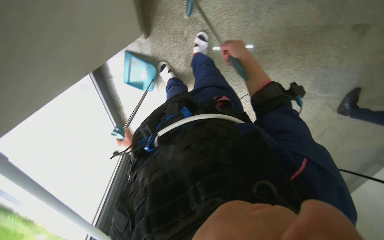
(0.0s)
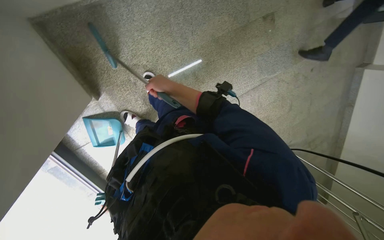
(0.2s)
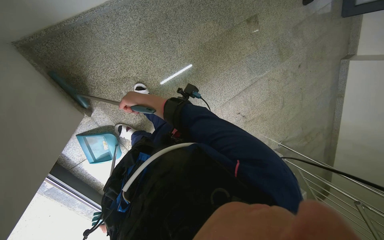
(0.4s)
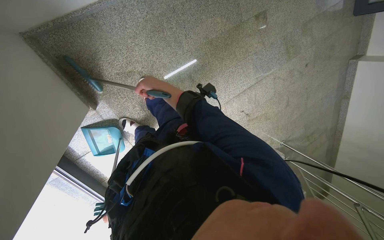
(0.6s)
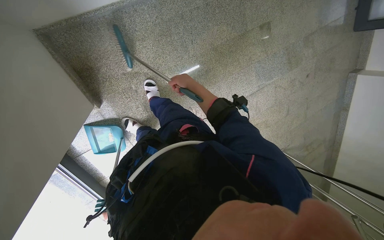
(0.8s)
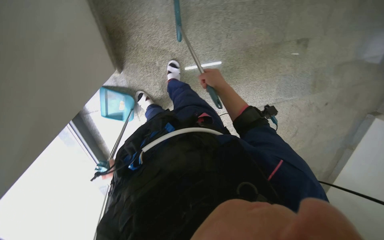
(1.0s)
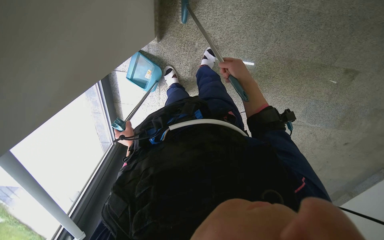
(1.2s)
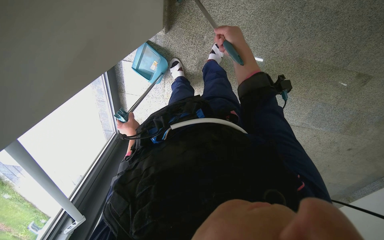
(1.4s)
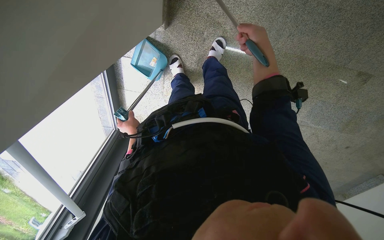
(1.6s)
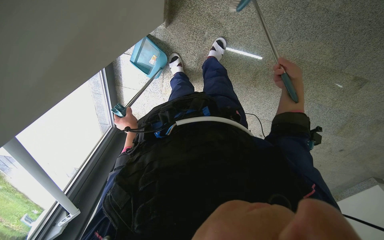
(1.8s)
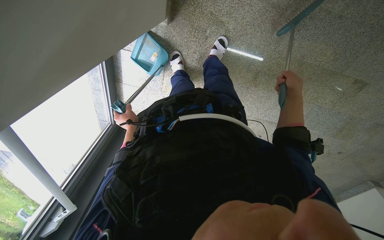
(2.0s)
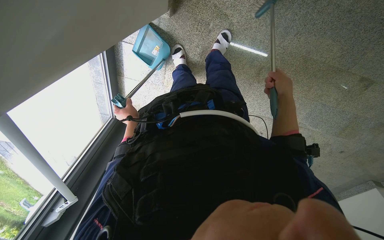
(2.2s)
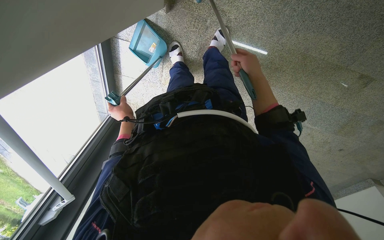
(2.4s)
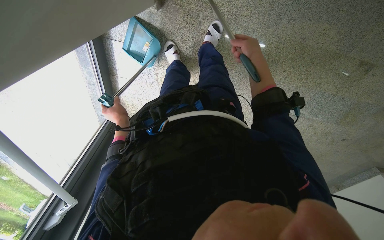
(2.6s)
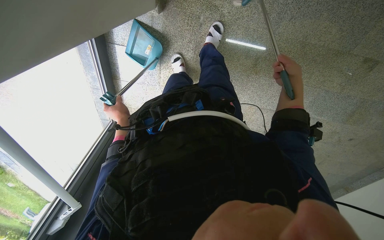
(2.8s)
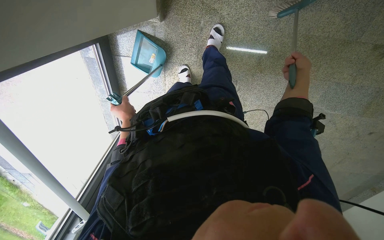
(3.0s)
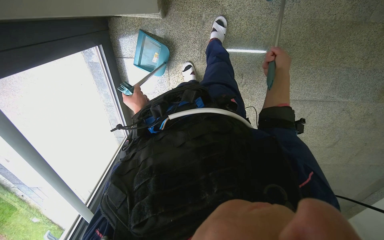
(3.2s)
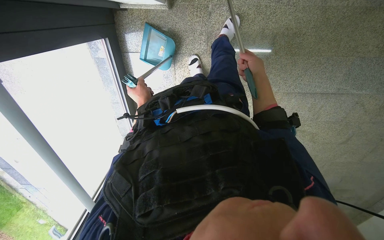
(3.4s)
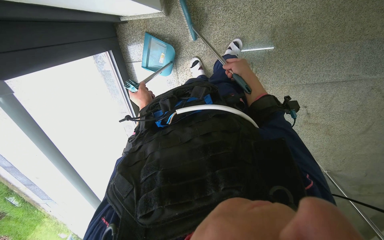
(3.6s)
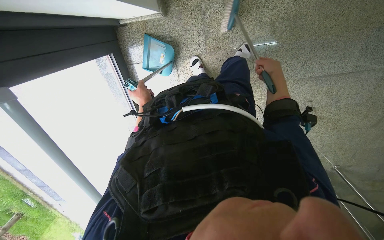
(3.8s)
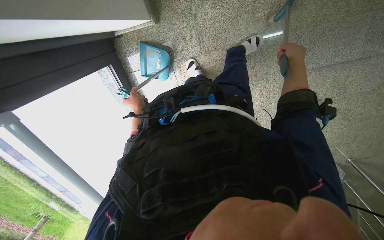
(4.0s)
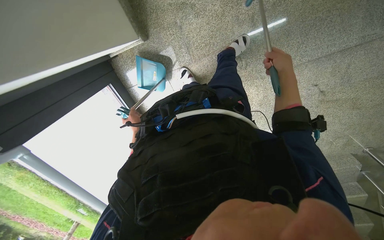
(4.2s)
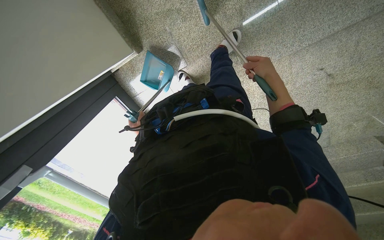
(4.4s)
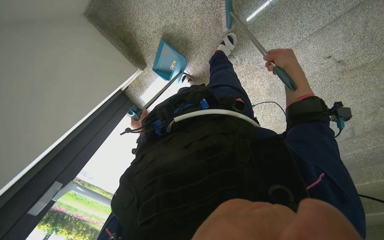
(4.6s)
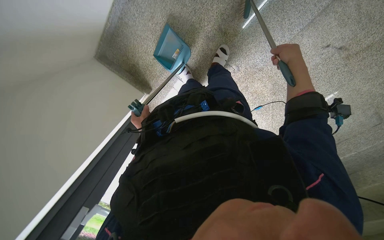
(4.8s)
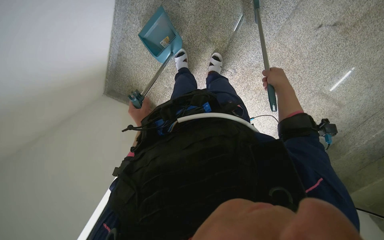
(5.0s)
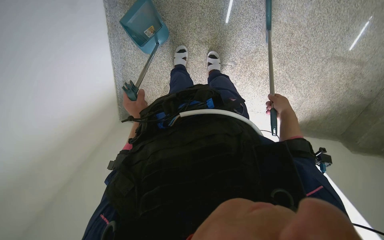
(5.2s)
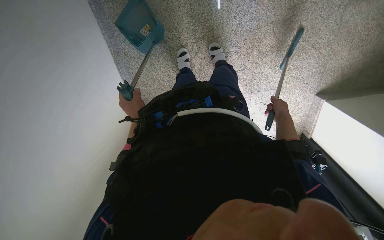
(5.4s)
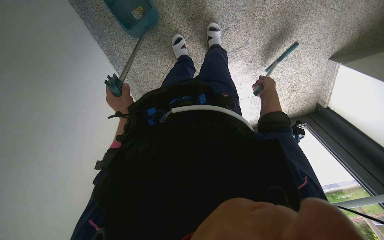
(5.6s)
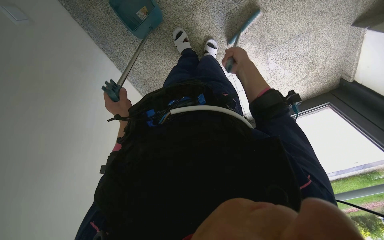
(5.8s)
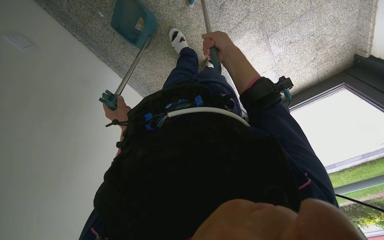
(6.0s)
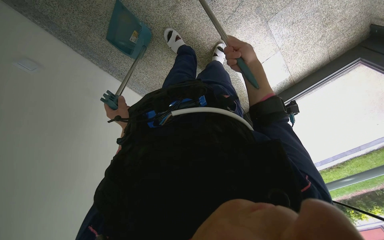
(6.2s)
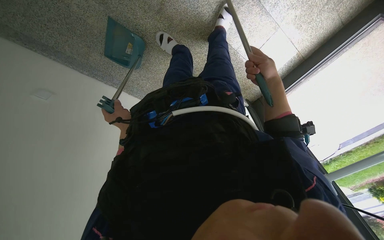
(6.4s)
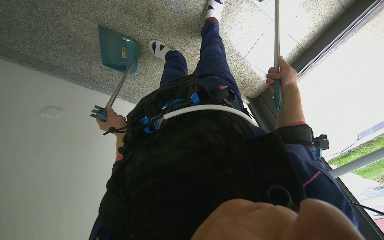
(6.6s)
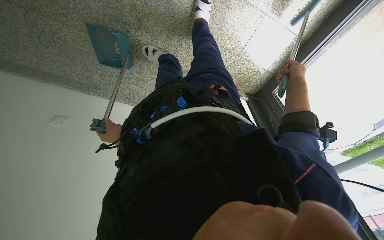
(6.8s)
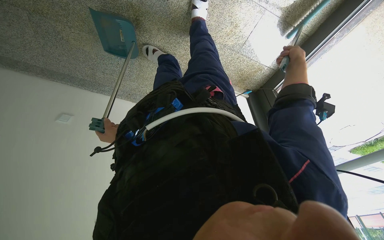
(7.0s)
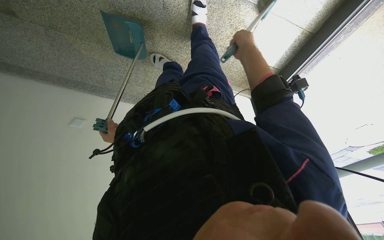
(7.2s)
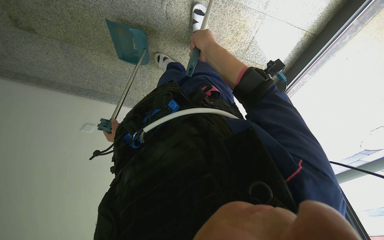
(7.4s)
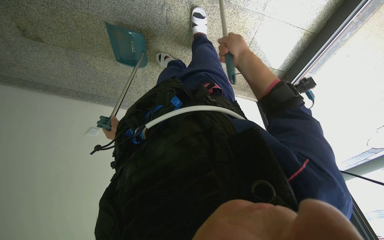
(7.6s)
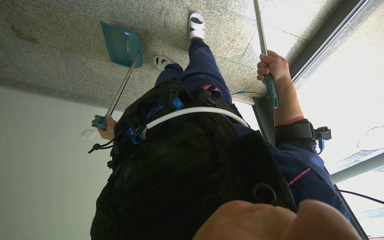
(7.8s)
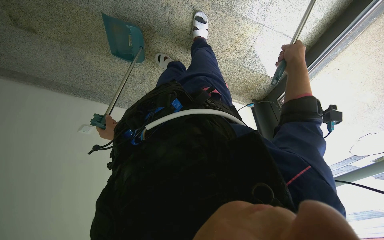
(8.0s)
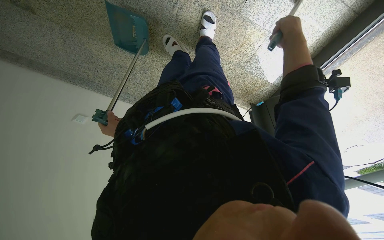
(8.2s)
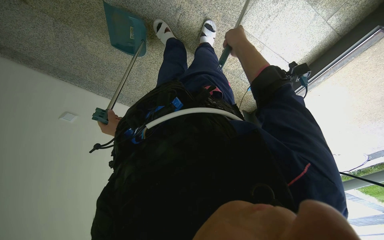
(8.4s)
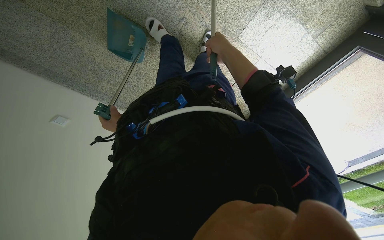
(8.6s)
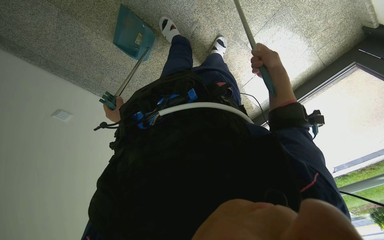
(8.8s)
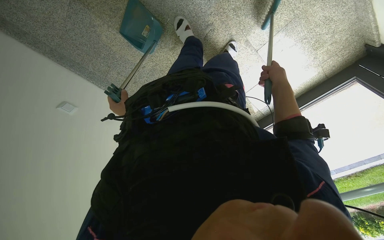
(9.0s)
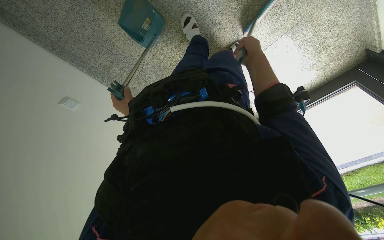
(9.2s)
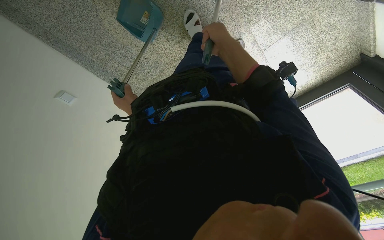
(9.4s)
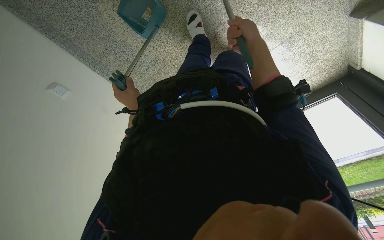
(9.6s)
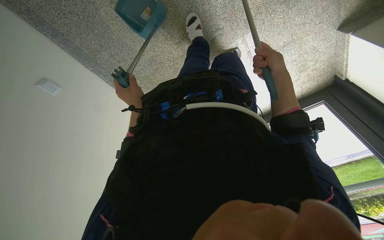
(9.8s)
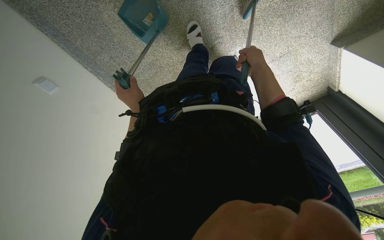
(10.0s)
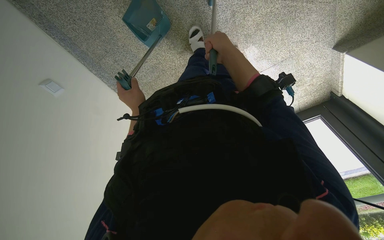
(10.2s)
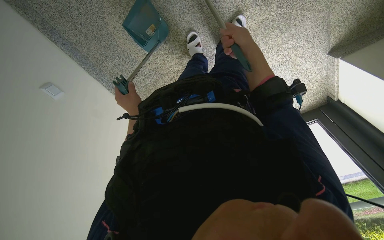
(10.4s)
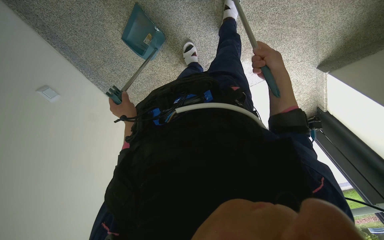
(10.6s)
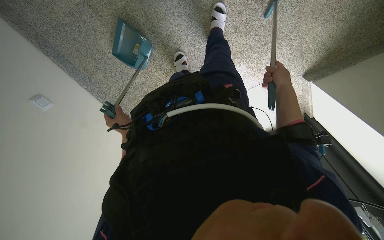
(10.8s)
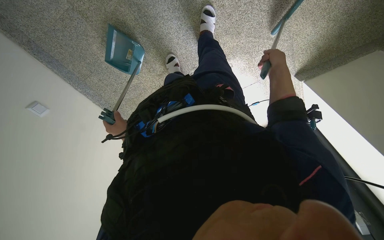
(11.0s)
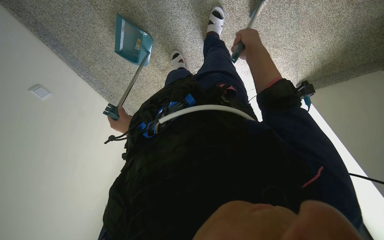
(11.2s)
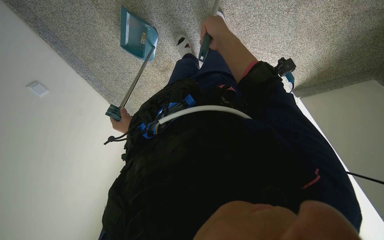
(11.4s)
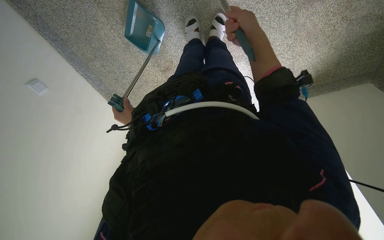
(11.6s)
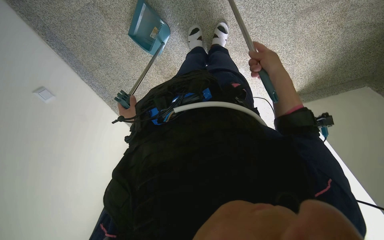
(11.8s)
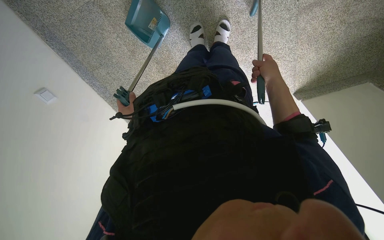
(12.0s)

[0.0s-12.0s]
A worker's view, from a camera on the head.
Job: sweeping floor.
The whole recording: Sweeping floor with dustpan and brush. The worker sweeps the floor using a dustpan and brush.
1.6s to 3.0s: The right hand swings left and right, about 15 cm each way, with 2 reversals.
3.0s to 4.4s: The camera sweeps to the left, by about 25 degrees. The scene rotates counterclockwise by some 30 degrees.
4.4s to 6.0s: The camera is carried roughly 70 cm. The camera sweeps to the left, by about 50 degrees. The camera pitches downward, by roughly 25 degrees. The scene rotates counterclockwise by about 80 degrees.
6.0s to 7.6s: The head travels roughly 60 cm. The camera is aimed some 30 degrees further to the left. The scene rotates counterclockwise by approximately 25 degrees.
7.6s to 9.0s: The camera is carried to the left, about 40 cm. The view pans to the right by about 20 degrees.
9.0s to 10.4s: The right hand swings left and right, approximately 20 cm each way, with 2 reversals.
10.4s to 12.0s: The right hand swings left and right, approximately 20 cm each way, with 2 reversals.

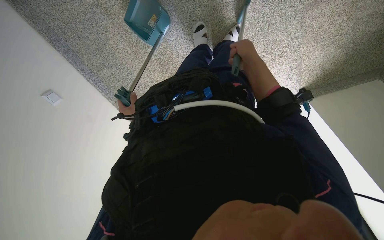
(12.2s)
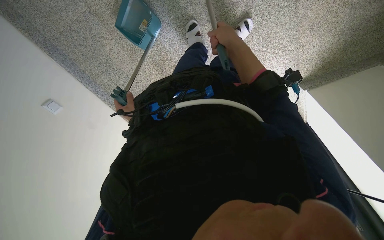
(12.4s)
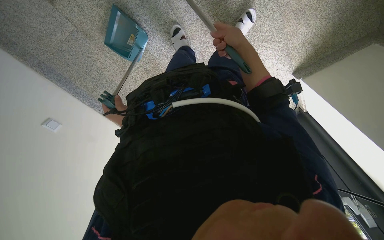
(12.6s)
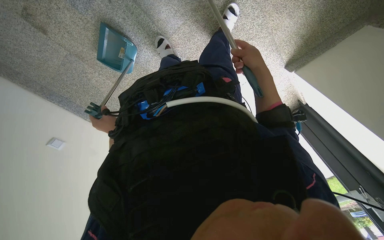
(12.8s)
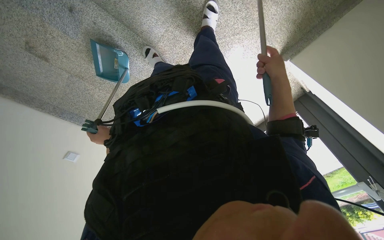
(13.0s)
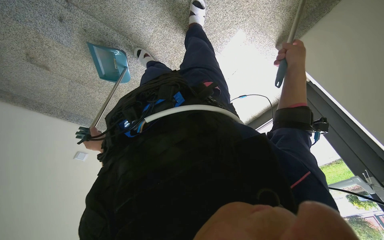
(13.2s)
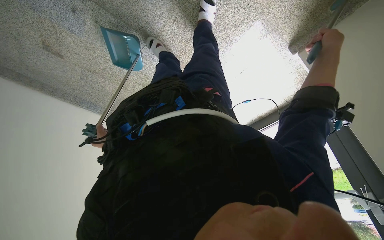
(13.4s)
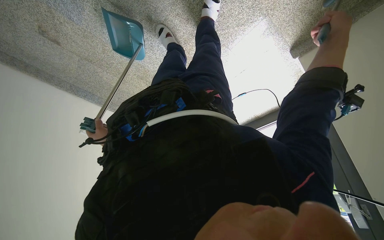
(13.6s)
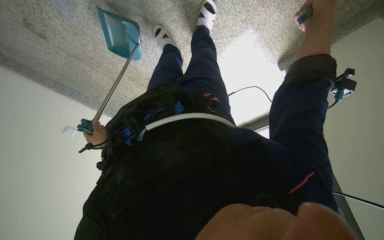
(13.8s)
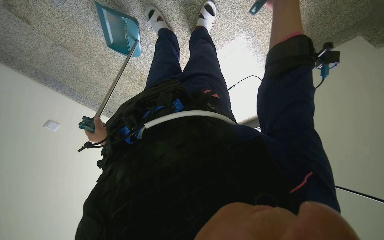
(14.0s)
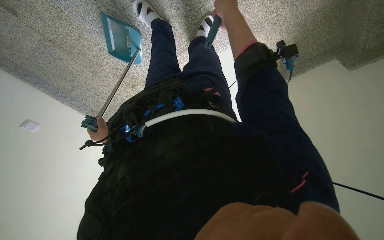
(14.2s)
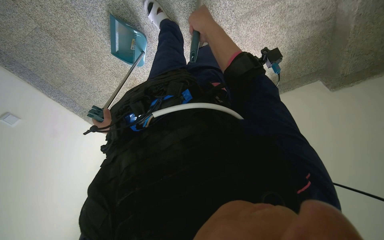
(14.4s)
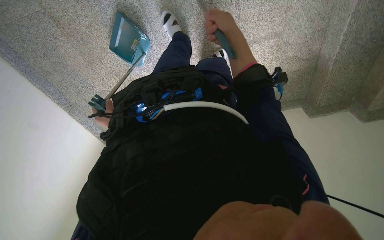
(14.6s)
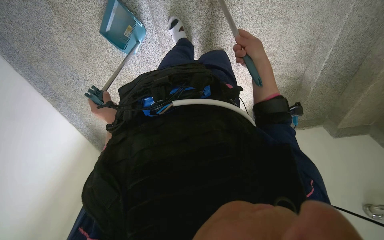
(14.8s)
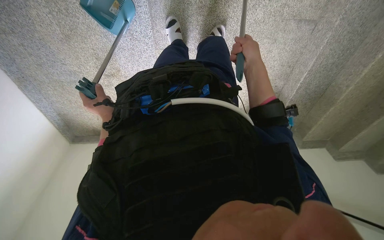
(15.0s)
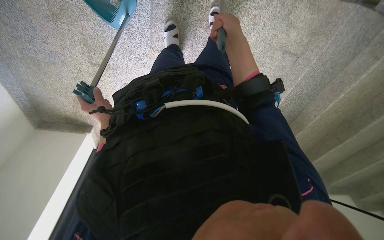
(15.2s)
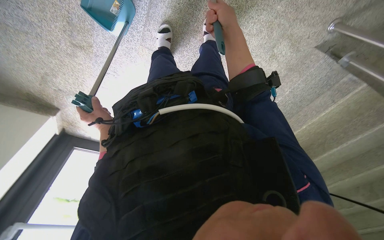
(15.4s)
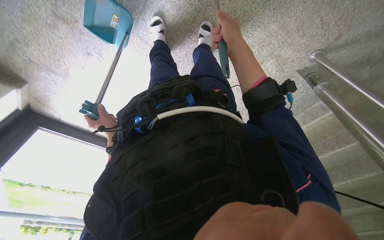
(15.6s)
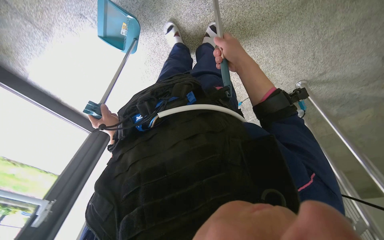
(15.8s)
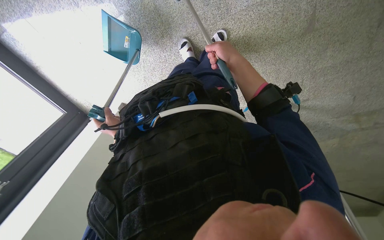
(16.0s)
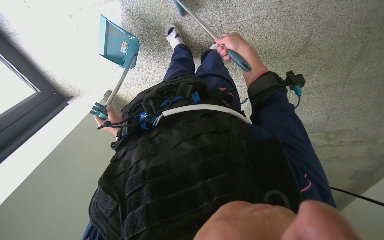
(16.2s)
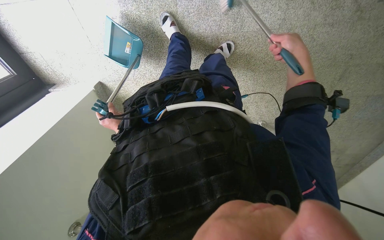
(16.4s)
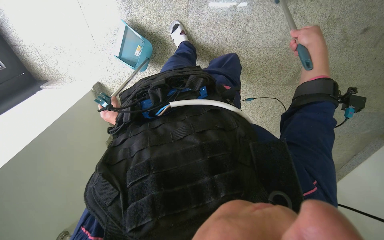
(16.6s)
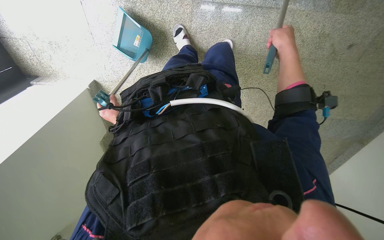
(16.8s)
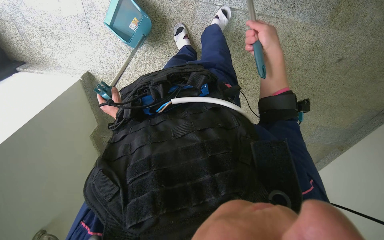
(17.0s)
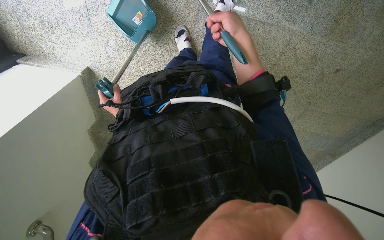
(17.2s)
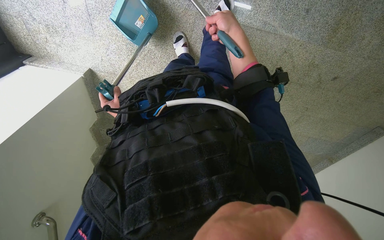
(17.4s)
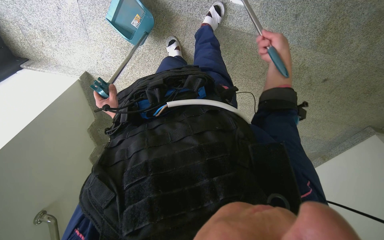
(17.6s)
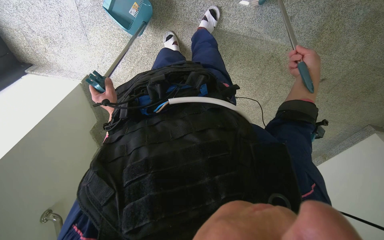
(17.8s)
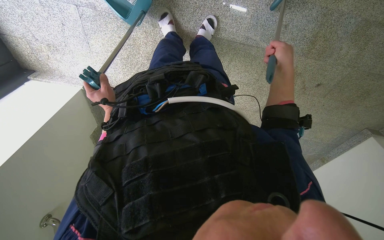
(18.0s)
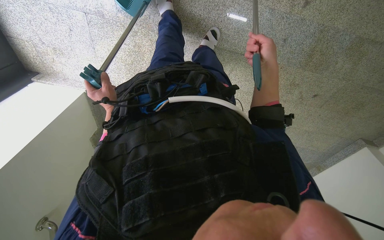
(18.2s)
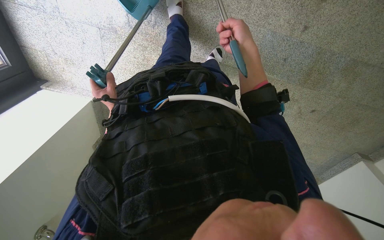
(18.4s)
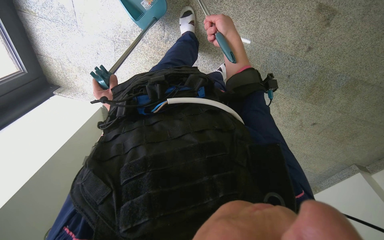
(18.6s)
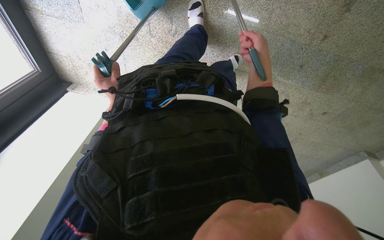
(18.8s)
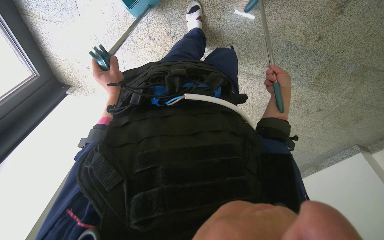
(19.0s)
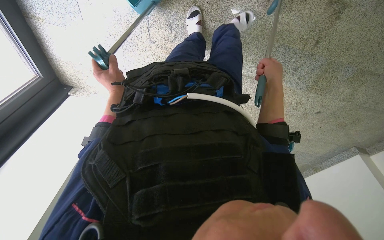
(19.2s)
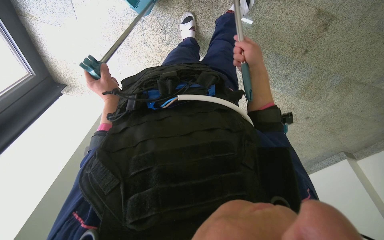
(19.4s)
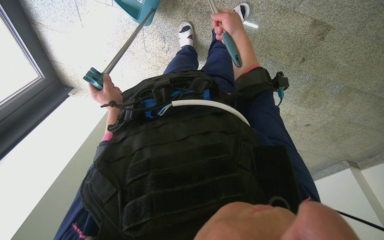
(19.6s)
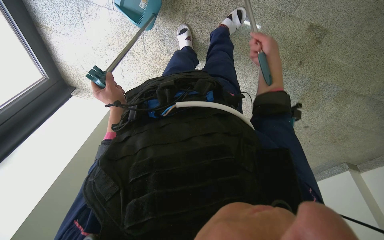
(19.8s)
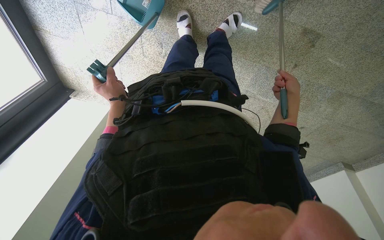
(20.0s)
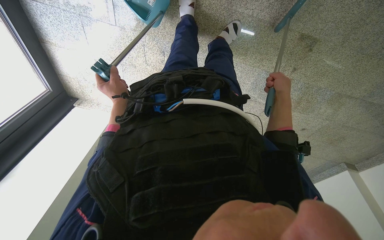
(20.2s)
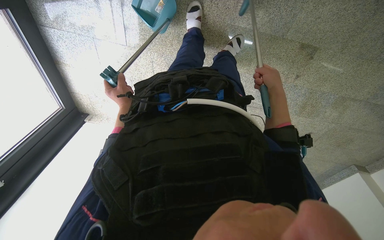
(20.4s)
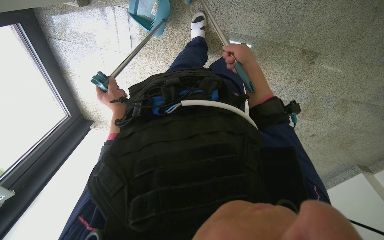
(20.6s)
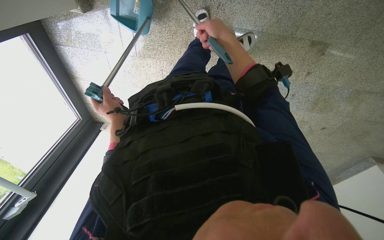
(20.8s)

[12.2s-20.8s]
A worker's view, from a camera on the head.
Job: sweeping floor.
The whole recording: Sweeping floor with dustpan and brush. The worker sweeps the floor using a dustpan and brush.
12.2s to 13.6s: The head travels roughly 60 cm. The camera sweeps to the left, by some 20 degrees. The camera pitches downward, by approximately 15 degrees.
13.6s to 15.0s: The camera travels about 40 cm. The camera sweeps to the right, by roughly 40 degrees. The view tips upward by about 20 degrees. The scene turns some 30 degrees clockwise in the picture.
15.0s to 16.6s: The view swings roughly 50 degrees to the right. The scene turns about 70 degrees clockwise in the picture.
16.6s to 18.0s: The left hand shifts roughly 35 cm nearer to the camera and to the right; the right hand reaches approximately 25 cm to the left, then returns.
18.0s to 19.4s: The camera travels about 40 cm.
19.4s to 20.8s: The left hand shifts approximately 25 cm nearer to the camera; the right hand shifts approximately 25 cm up the picture, and travels to the right and back again, some 25 cm each way.
